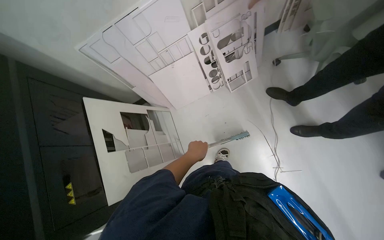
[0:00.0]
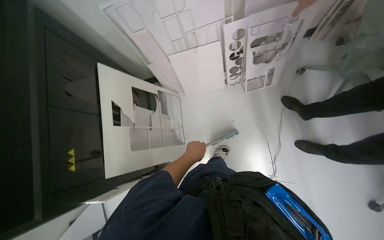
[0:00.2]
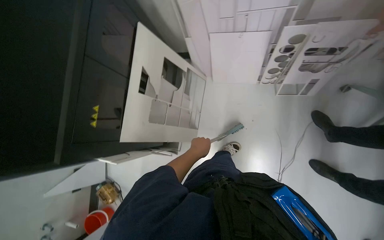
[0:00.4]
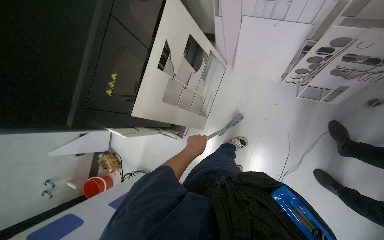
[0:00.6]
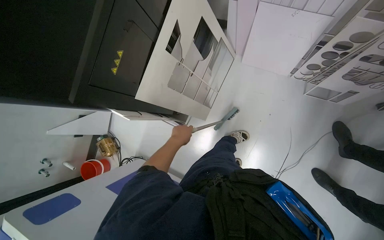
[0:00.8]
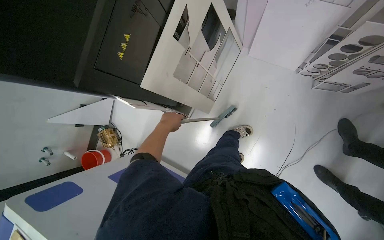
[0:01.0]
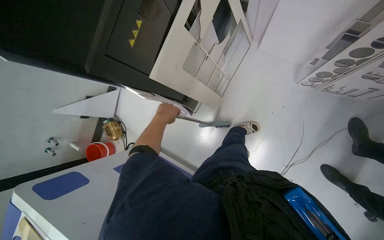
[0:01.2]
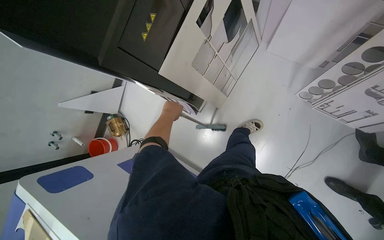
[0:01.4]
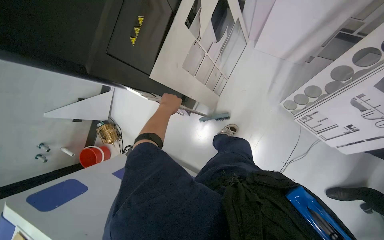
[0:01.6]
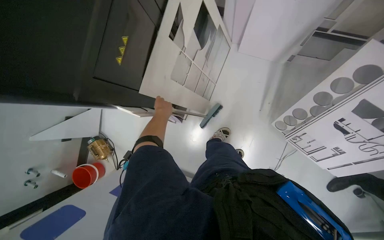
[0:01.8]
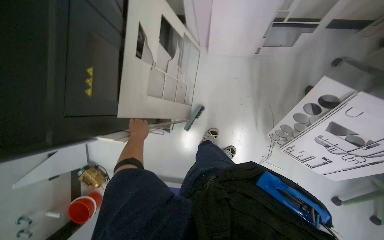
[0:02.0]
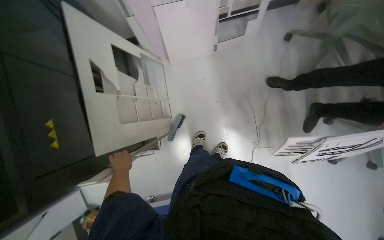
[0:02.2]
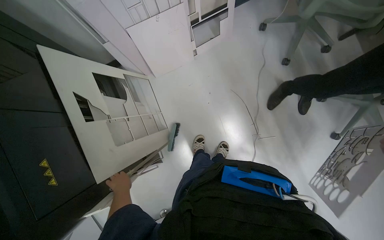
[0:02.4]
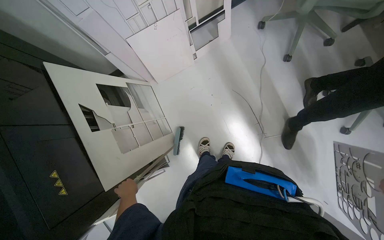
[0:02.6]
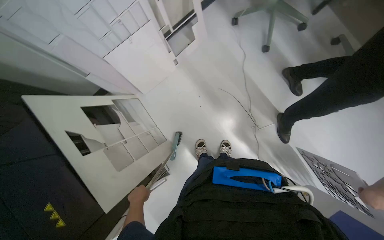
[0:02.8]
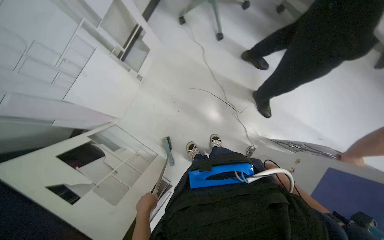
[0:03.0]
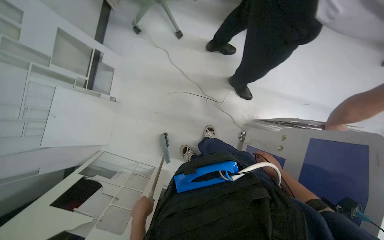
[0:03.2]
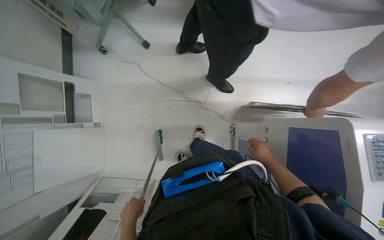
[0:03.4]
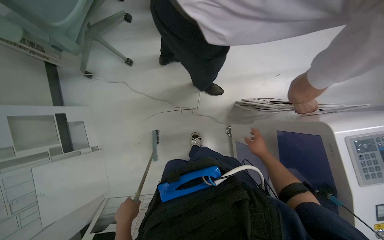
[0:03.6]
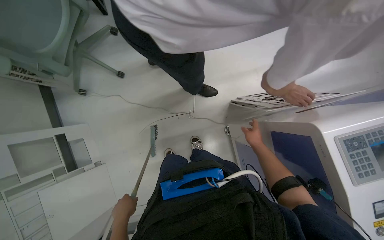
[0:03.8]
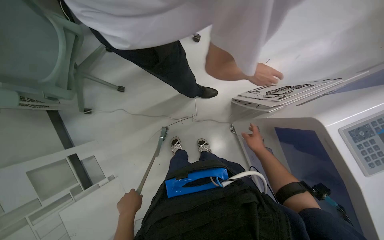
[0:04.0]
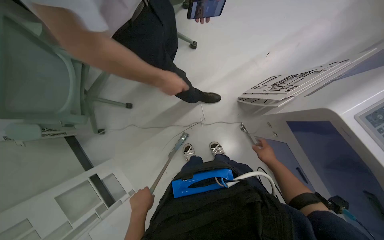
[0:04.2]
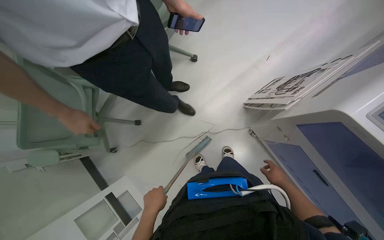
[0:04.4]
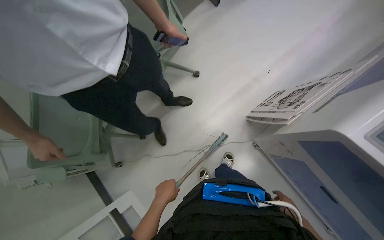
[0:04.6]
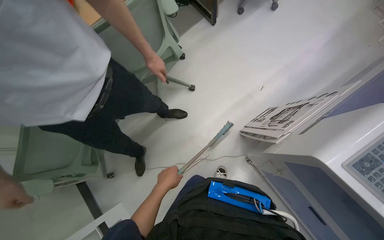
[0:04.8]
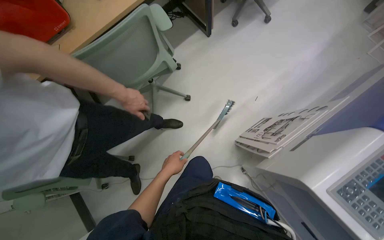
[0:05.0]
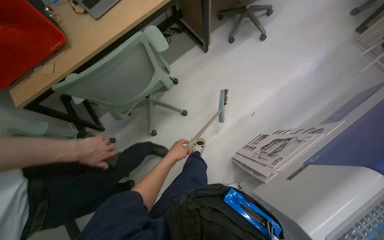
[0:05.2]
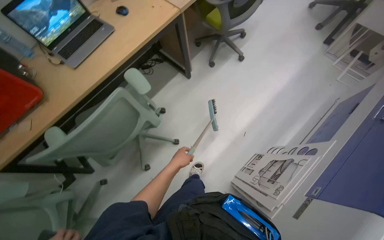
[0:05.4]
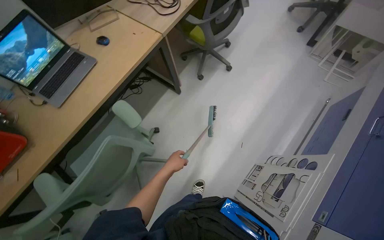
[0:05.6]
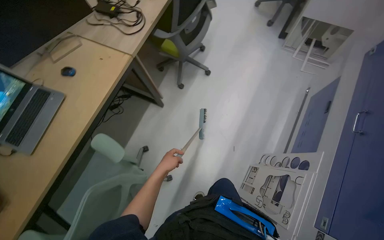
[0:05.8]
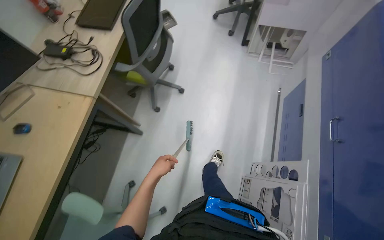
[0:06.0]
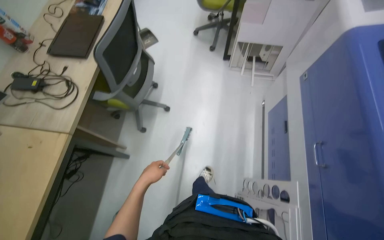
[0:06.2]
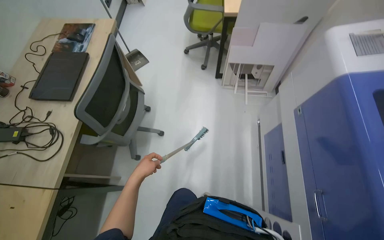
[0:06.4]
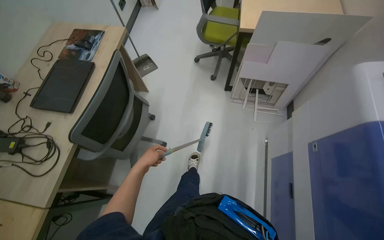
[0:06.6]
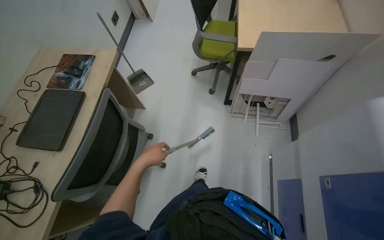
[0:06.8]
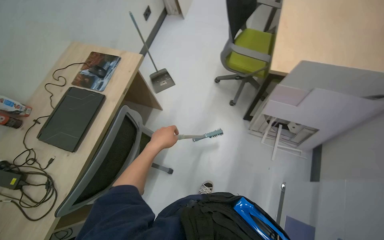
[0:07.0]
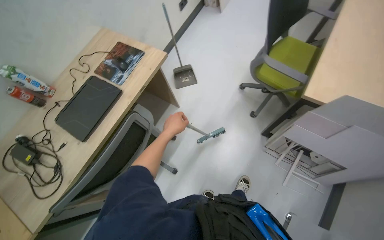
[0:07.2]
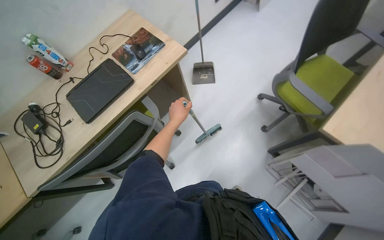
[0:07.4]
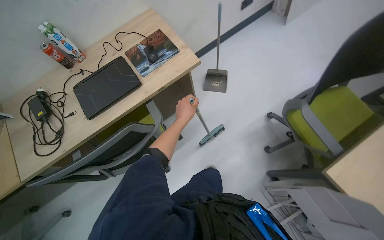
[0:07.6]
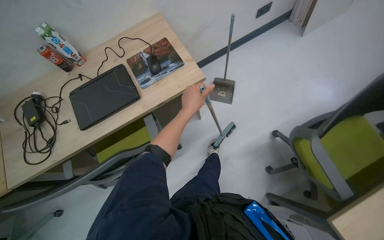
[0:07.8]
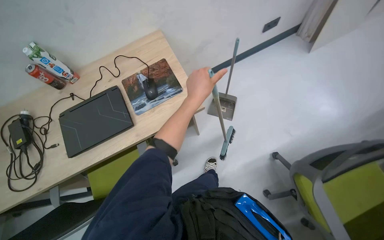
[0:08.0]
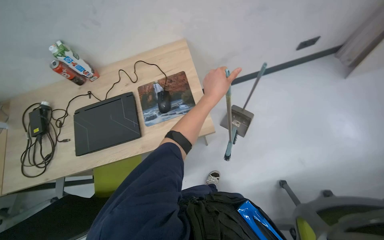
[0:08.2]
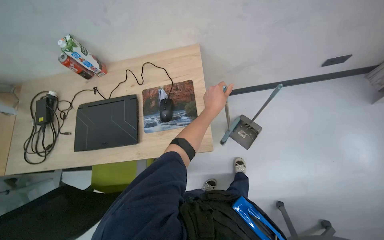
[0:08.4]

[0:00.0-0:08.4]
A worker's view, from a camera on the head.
Job: sweeping floor.
The whole recording: Sweeping floor and under tables. The worker sweeps the floor and under the tables using a broom and dustpan.
0:00.0 to 0:01.4: The view tilts some 25 degrees downward. Everything in view rotates about 50 degrees clockwise.
0:01.4 to 0:02.8: The wearer looks roughly 70 degrees further to the right.
0:02.8 to 0:04.2: The head travels about 50 cm. The scene turns about 85 degrees counterclockwise in the picture.
0:04.2 to 0:05.6: The camera is carried roughly 50 cm. The camera pitches upward, by roughly 20 degrees.
0:05.6 to 0:07.0: The wearer moves some 1 m.
0:07.0 to 0:08.4: The head travels some 90 cm. The wearer looks roughly 65 degrees further to the left. The camera pitches downward, by about 15 degrees.

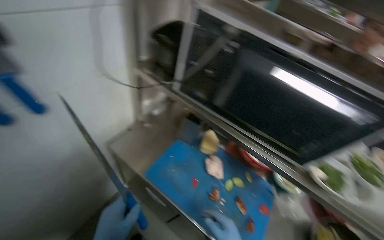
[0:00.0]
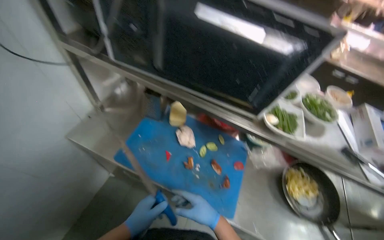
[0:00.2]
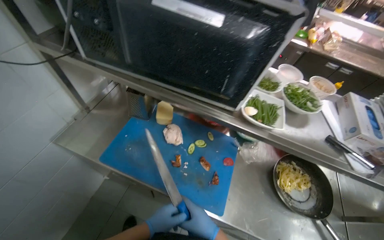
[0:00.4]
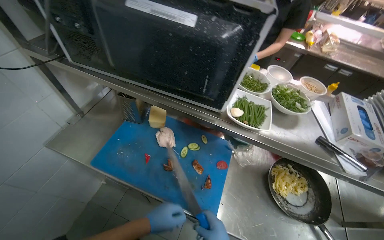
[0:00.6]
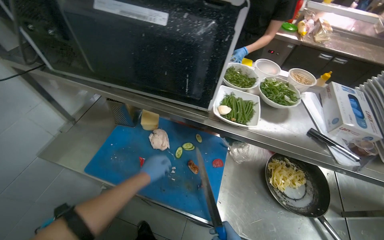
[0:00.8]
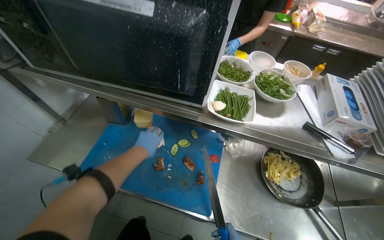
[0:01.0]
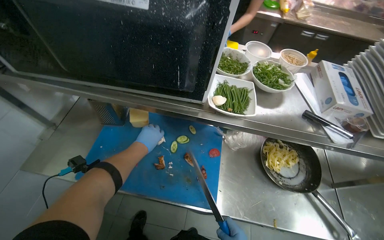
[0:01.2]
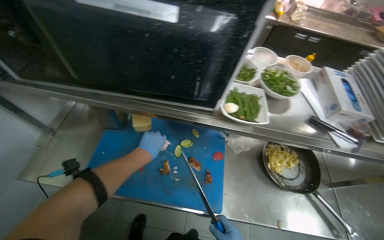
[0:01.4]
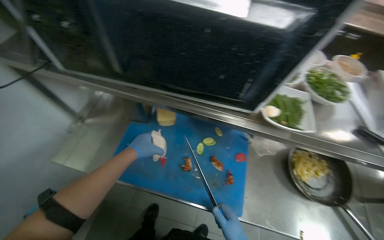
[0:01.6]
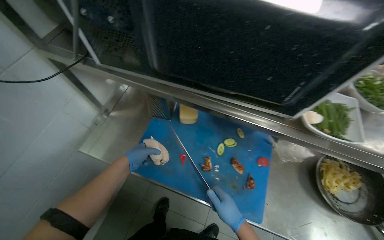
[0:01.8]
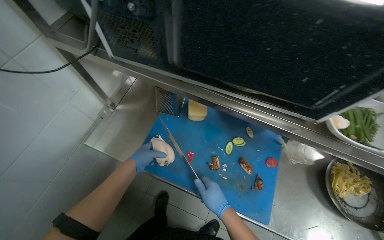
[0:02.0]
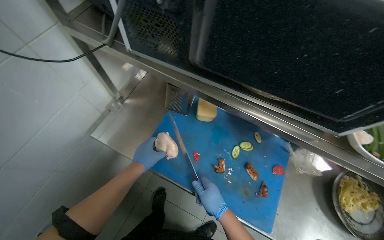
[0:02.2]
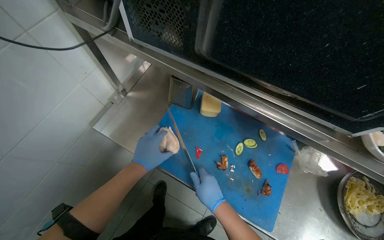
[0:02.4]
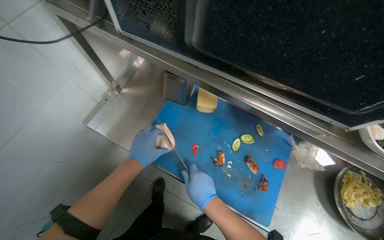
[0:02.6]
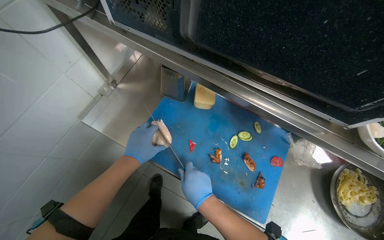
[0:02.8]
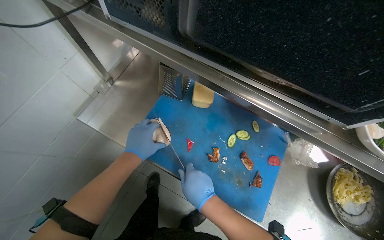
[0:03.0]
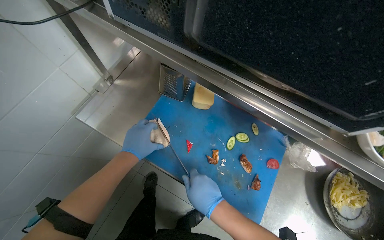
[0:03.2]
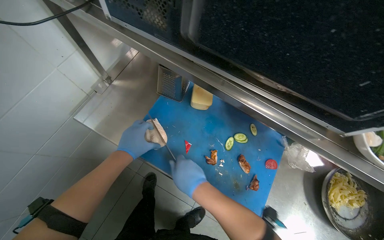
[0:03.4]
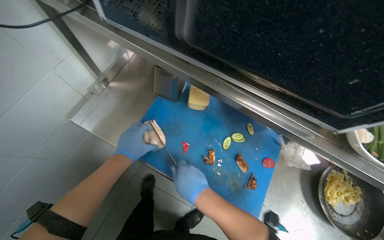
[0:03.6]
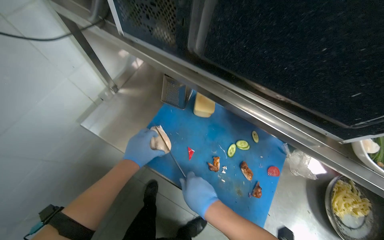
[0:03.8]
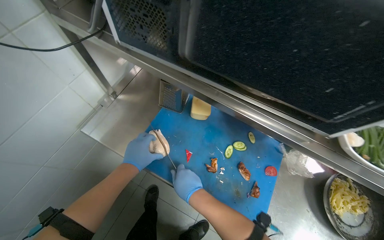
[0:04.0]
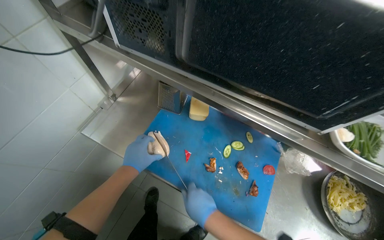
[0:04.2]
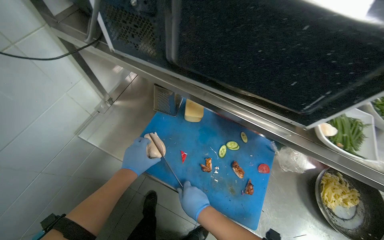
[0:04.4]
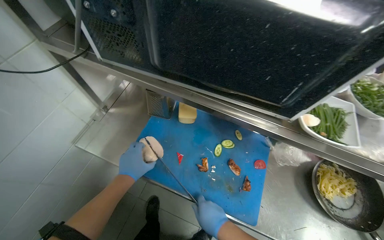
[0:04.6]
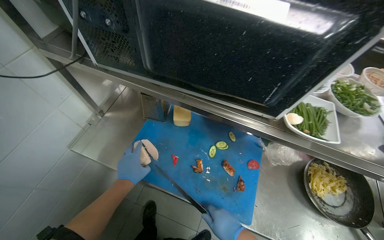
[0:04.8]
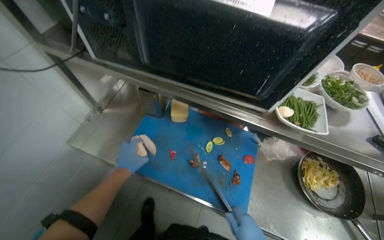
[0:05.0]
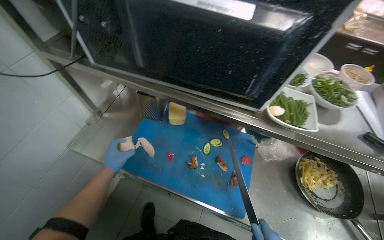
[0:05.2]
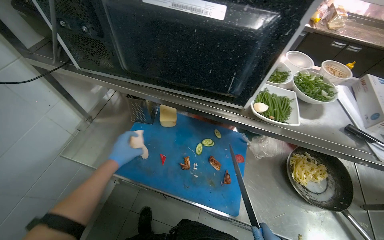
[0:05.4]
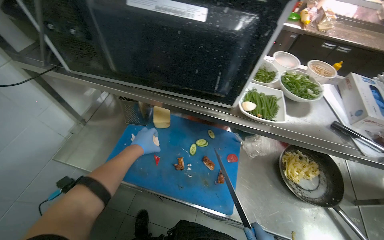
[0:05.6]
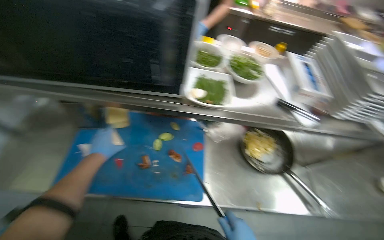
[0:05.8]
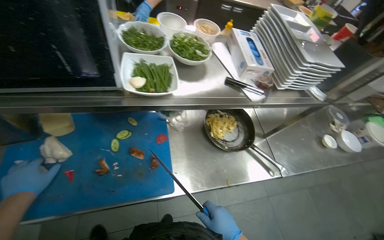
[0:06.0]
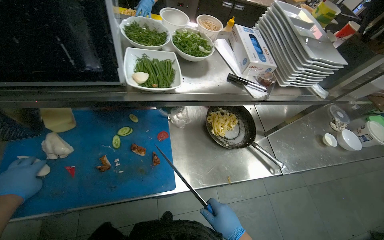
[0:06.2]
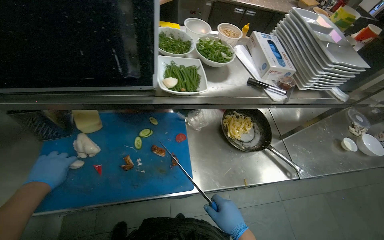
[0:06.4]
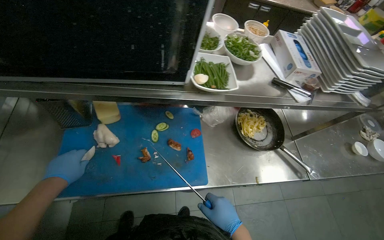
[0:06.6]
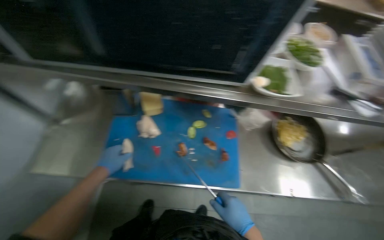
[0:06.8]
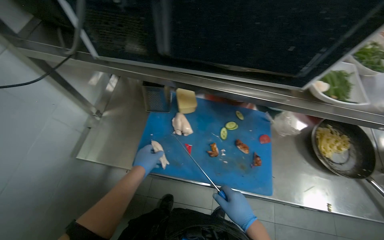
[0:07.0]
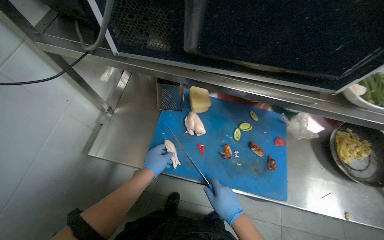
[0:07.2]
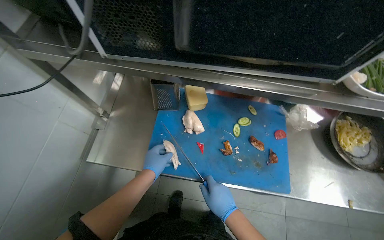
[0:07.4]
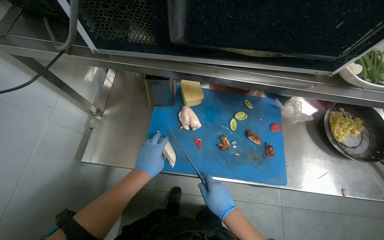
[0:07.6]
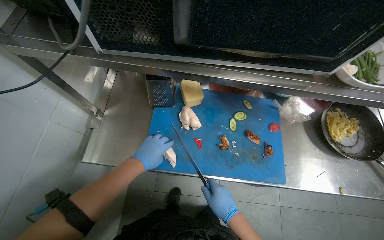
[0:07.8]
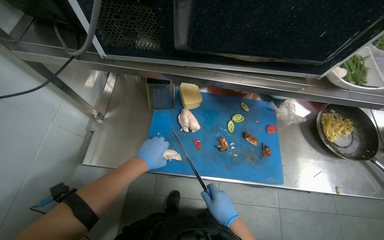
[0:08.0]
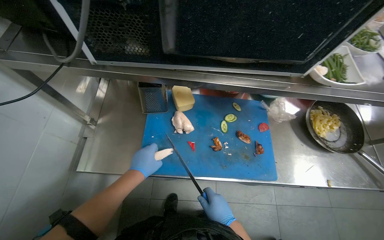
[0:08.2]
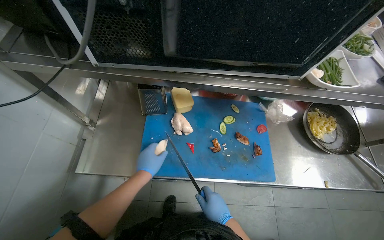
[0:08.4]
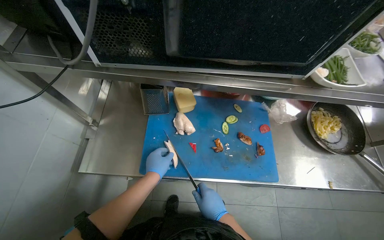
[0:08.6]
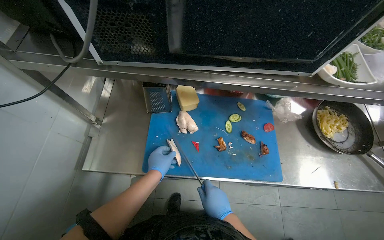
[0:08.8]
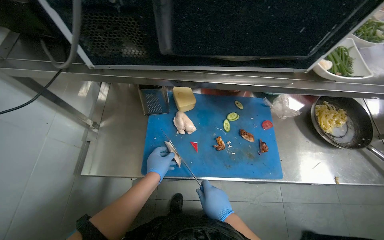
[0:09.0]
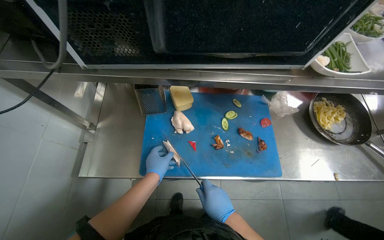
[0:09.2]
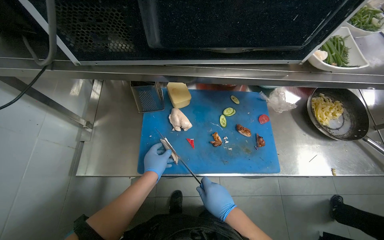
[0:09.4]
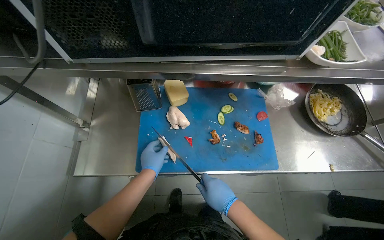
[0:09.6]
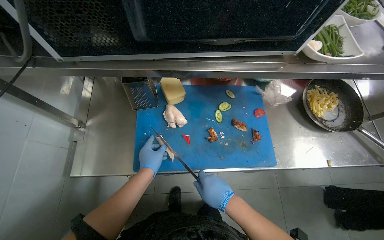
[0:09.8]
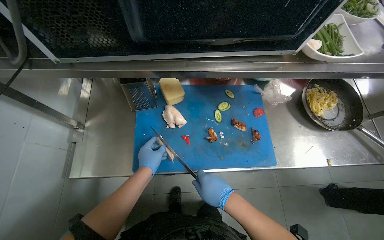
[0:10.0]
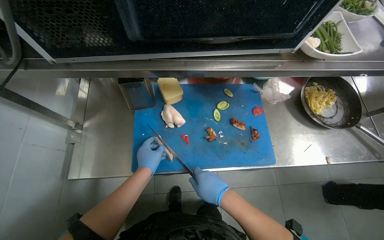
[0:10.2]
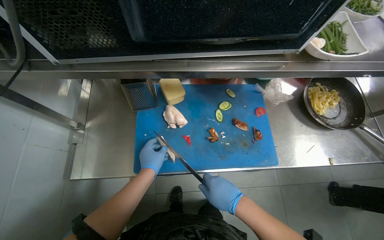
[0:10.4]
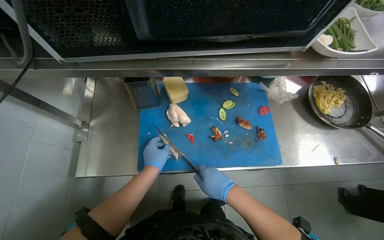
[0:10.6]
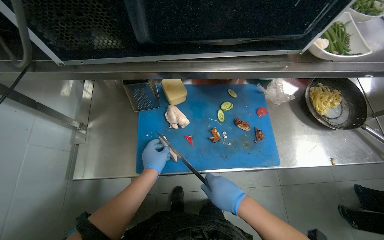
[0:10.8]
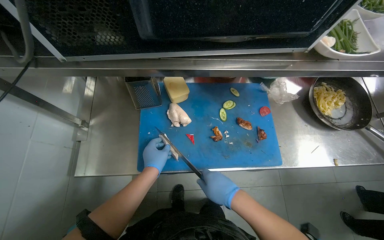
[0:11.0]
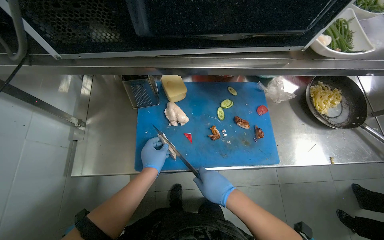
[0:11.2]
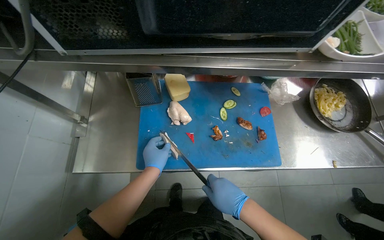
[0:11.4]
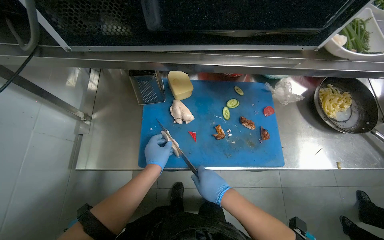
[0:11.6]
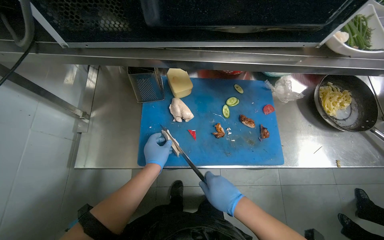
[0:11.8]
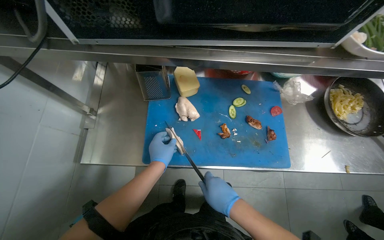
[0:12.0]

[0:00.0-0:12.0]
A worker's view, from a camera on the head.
Job: preparing food.
The whole recording: Chopping chicken on cutting board. The worker uses a knife to chop a piece of chicken into smaller pieces on a blue cutting board.
0:00.0 to 0:01.6: The camera pitches downward, by roughly 15 degrees.
0:03.0 to 0:04.4: The hands work in one place, with small movements.
0:04.4 to 0:06.0: The head turns to the right by roughly 35 degrees.
0:06.0 to 0:07.6: The head rotates approximately 20 degrees to the left.
0:07.6 to 0:12.0: The hands stay close to where they were, moving slightly.
